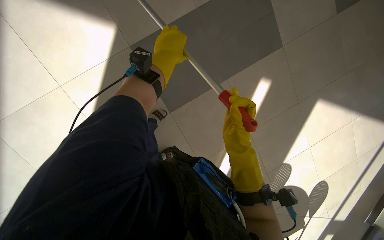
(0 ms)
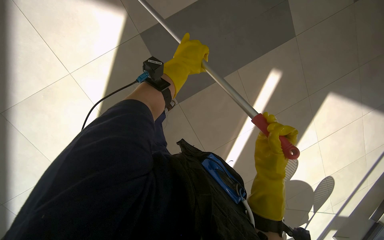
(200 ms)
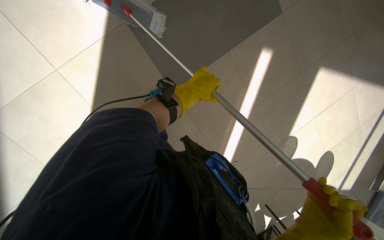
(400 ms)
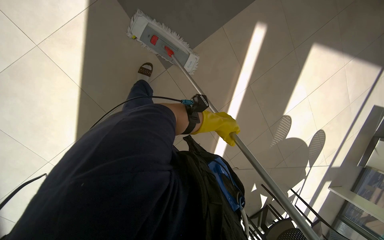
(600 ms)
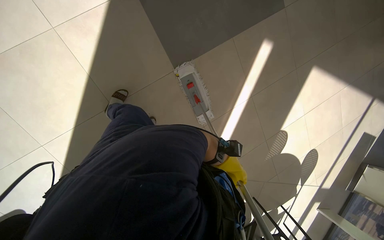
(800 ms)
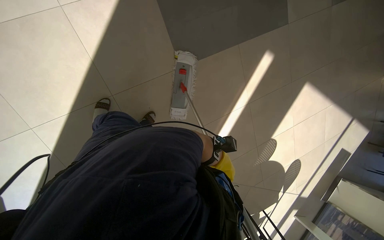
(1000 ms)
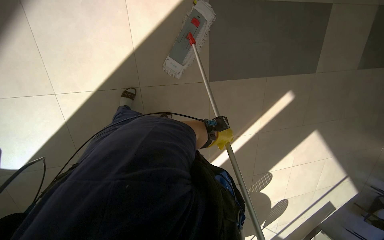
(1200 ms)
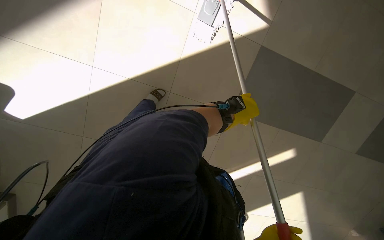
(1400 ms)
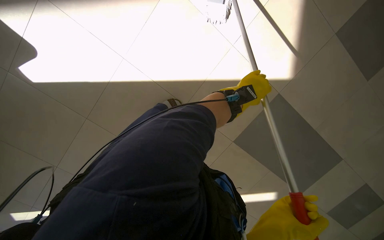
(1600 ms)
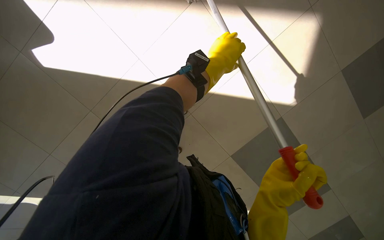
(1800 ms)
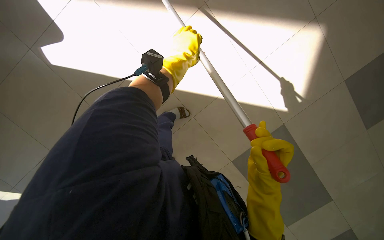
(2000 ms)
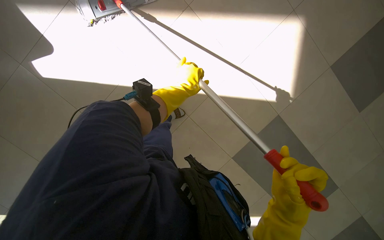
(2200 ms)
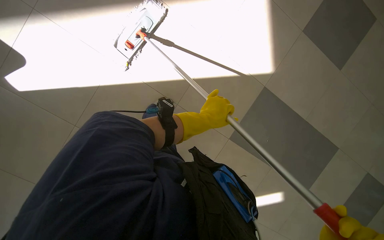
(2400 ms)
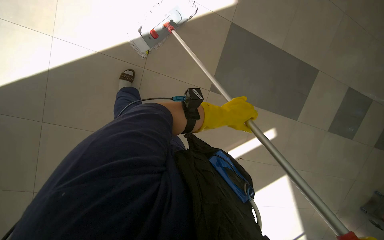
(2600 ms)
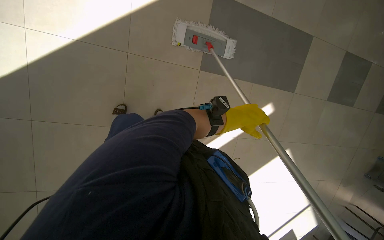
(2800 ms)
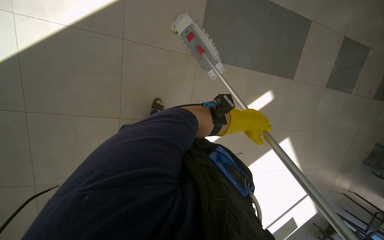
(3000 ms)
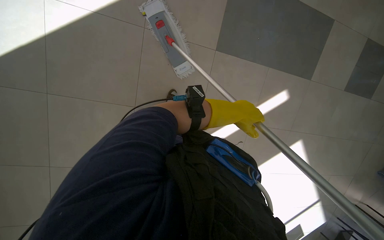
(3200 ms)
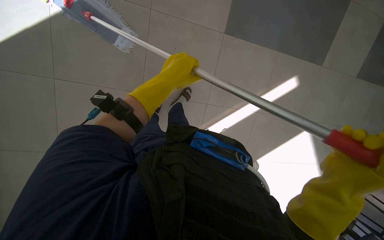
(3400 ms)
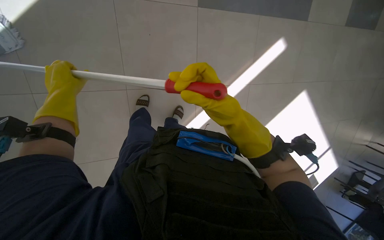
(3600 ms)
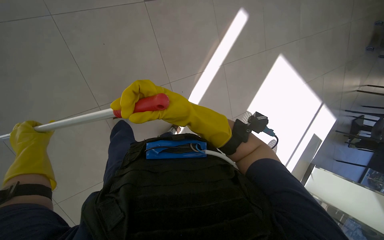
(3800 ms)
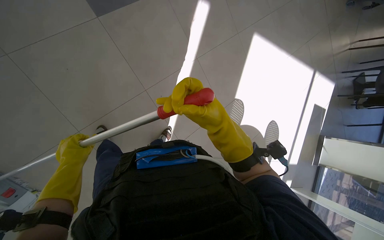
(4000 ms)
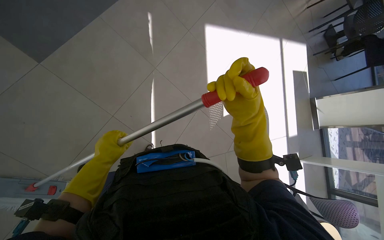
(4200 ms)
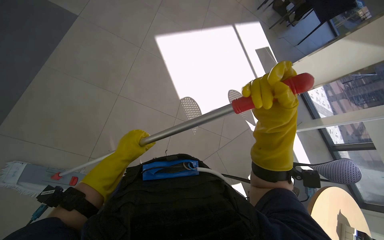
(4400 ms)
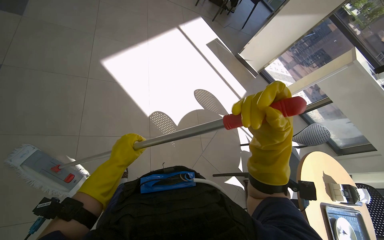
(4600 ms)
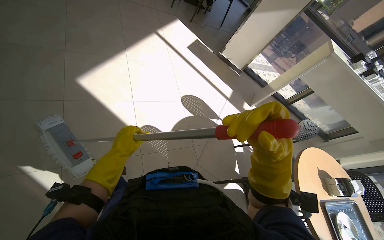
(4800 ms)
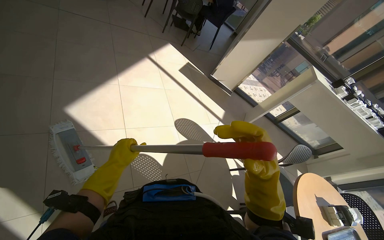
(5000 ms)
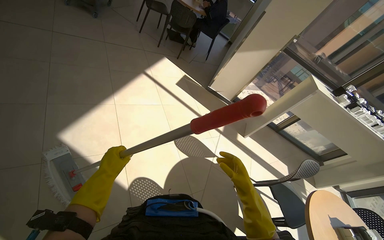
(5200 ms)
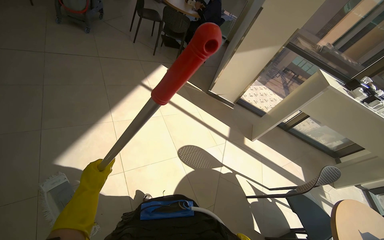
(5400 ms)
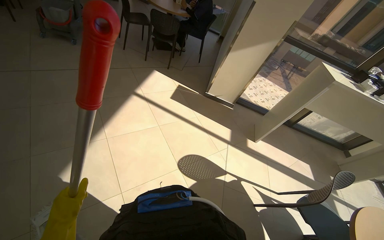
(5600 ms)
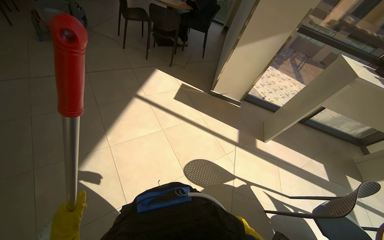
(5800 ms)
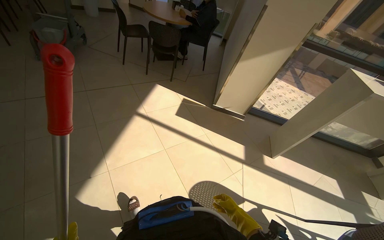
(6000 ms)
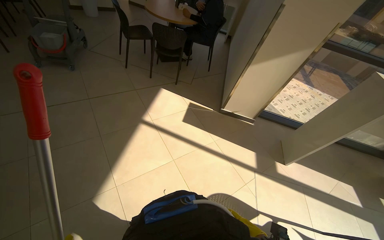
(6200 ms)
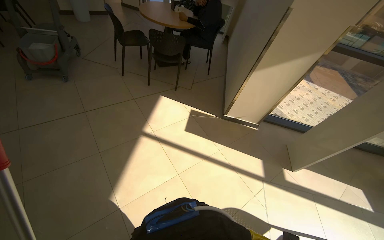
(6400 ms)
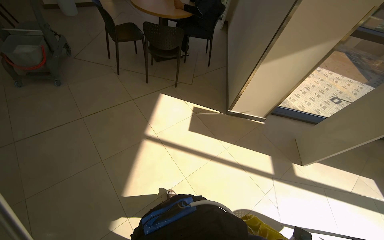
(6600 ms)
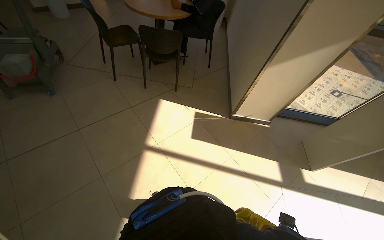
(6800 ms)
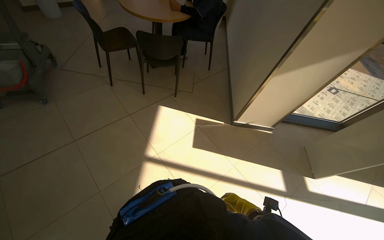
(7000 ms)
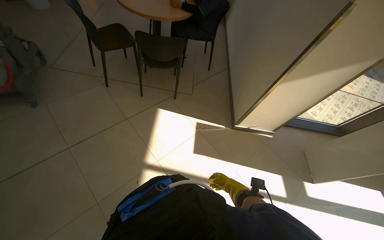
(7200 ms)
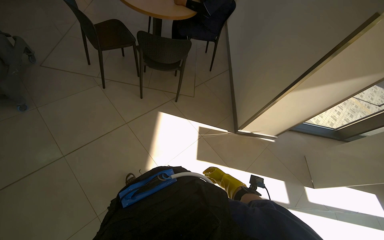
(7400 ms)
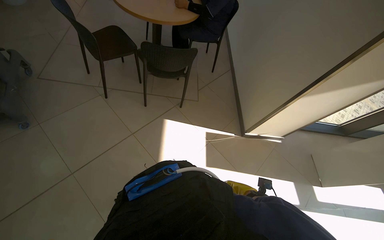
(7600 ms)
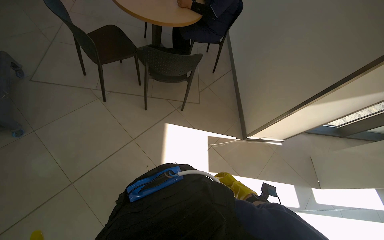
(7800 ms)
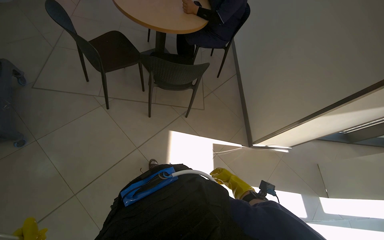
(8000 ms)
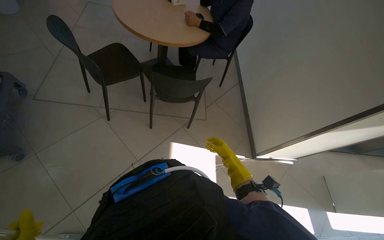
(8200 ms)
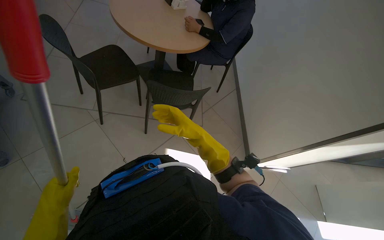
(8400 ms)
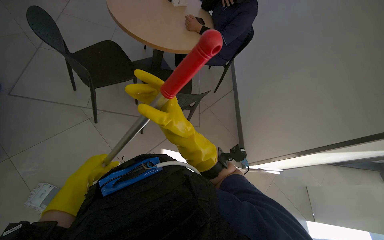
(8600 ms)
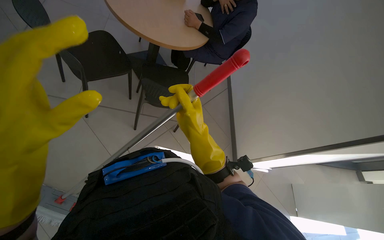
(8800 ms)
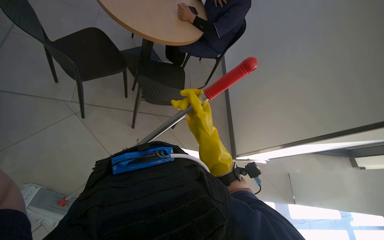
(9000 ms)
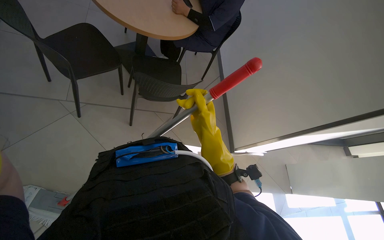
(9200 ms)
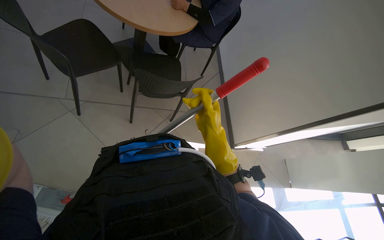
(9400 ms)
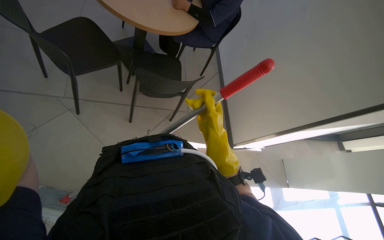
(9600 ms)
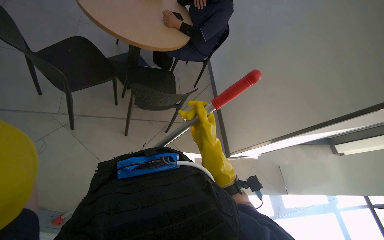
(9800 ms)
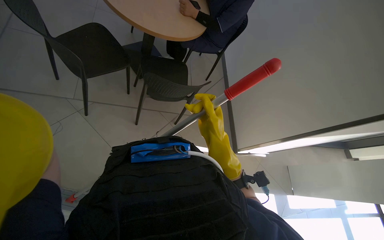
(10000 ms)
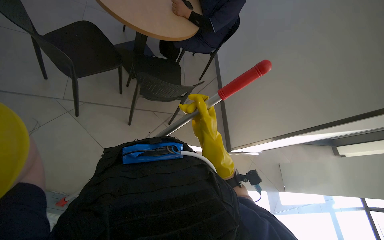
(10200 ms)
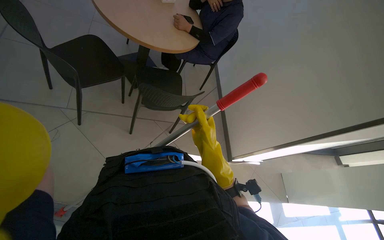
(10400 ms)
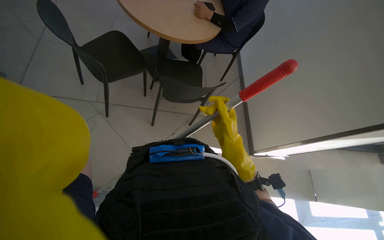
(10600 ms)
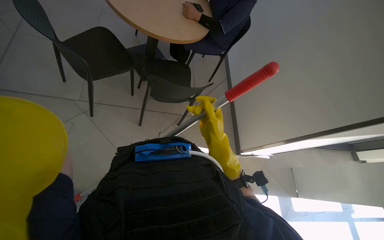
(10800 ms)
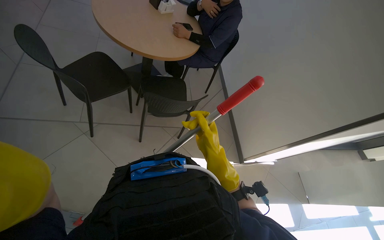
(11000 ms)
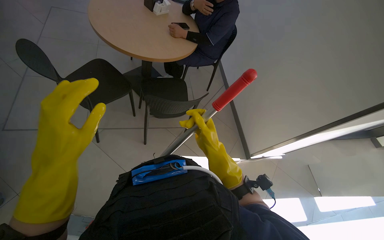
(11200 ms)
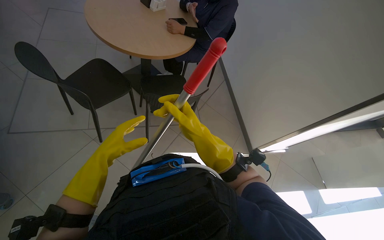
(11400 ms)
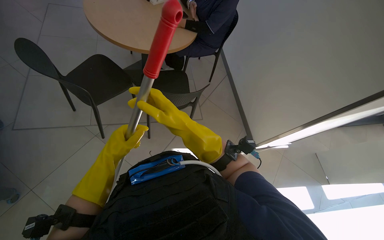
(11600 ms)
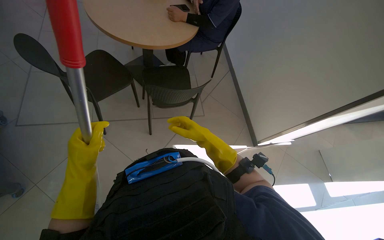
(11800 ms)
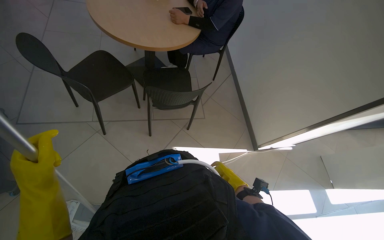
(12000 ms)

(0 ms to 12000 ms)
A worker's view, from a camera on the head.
Job: mopping floor.
The whole recording: Mopping cafeteria floor. The worker mops the cafeteria floor, periodically wringing out the mop.
0 ms - 1600 ms: The camera is carried some 90 cm. The camera is aimed approximately 15 degrees further to the right. The scene rotates clockwise by approximately 65 degrees.
1600 ms - 3000 ms: The left hand is displaced down the picture by approximately 20 cm, and reaches approximately 20 cm to the left, then returns.
3000 ms - 4400 ms: The scene turns some 50 degrees counterclockwise in the picture.
4400 ms - 6000 ms: The camera is carried approximately 1 m. The scene rotates counterclockwise by approximately 45 degrees.
6000 ms - 7600 ms: The wearer moves roughly 1.5 m. The view tilts about 15 degrees downward.
7600 ms - 9000 ms: The camera travels about 40 cm.
10400 ms - 12000 ms: The right hand shifts about 25 cm down the picture, to the right and farther from the camera.

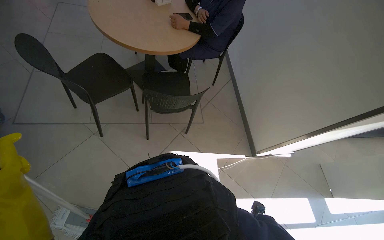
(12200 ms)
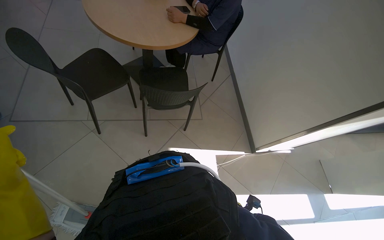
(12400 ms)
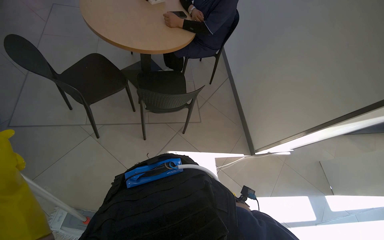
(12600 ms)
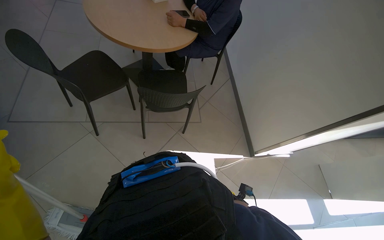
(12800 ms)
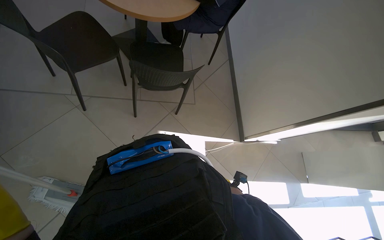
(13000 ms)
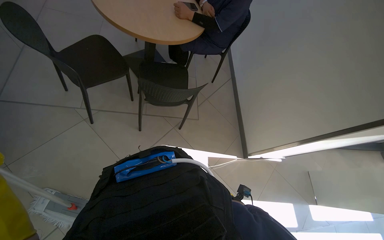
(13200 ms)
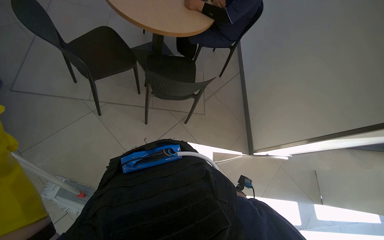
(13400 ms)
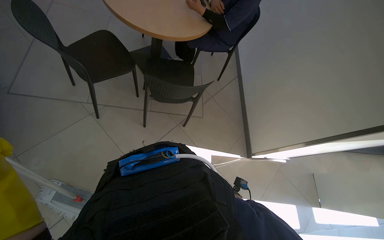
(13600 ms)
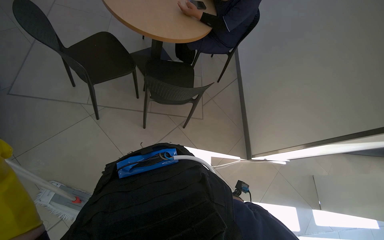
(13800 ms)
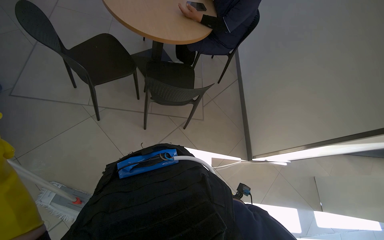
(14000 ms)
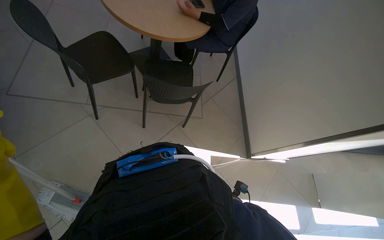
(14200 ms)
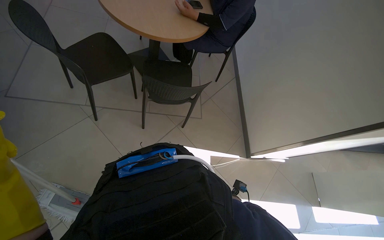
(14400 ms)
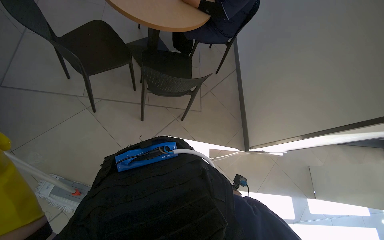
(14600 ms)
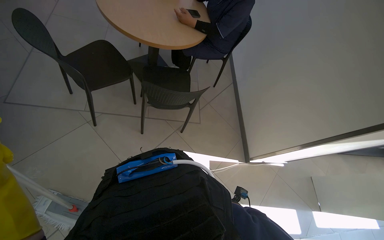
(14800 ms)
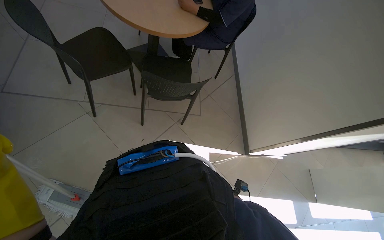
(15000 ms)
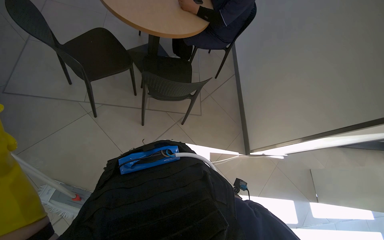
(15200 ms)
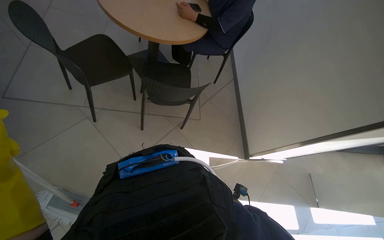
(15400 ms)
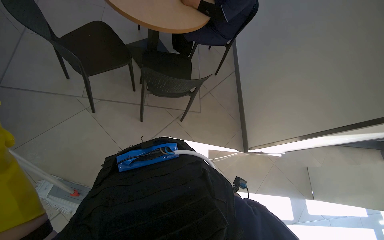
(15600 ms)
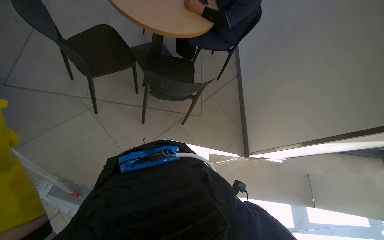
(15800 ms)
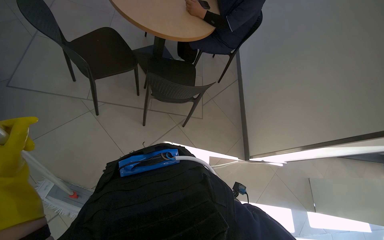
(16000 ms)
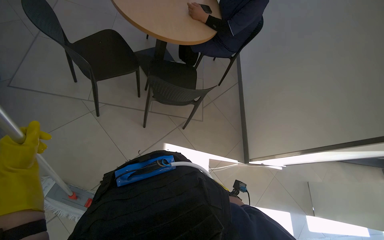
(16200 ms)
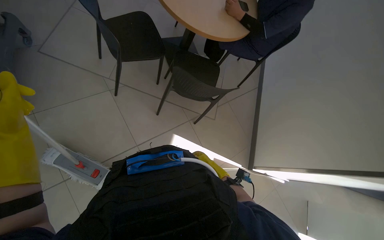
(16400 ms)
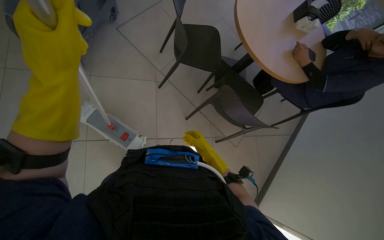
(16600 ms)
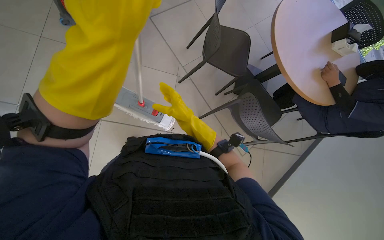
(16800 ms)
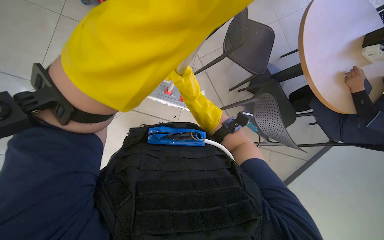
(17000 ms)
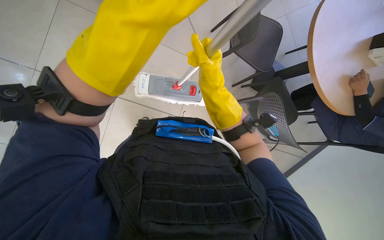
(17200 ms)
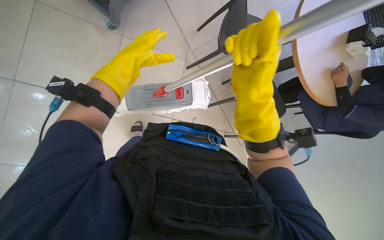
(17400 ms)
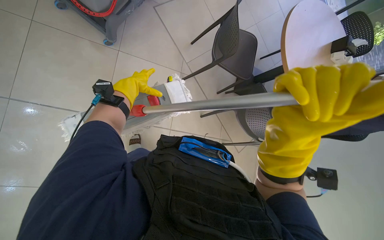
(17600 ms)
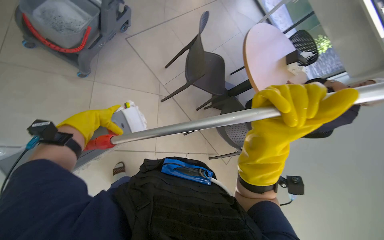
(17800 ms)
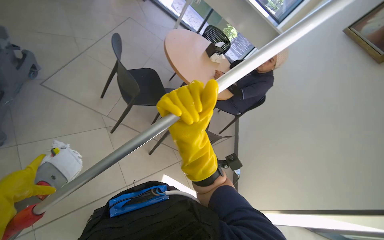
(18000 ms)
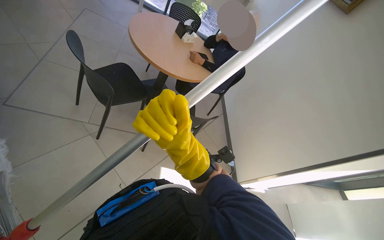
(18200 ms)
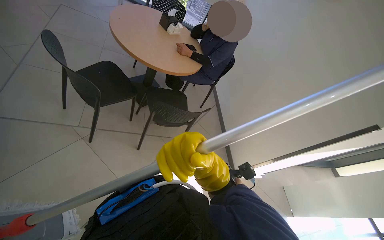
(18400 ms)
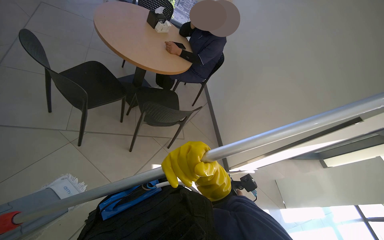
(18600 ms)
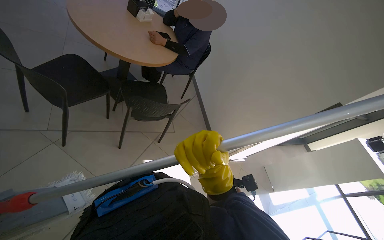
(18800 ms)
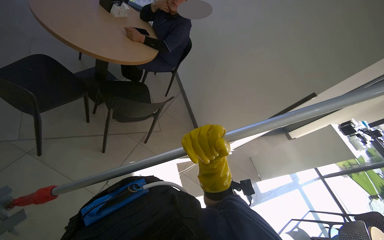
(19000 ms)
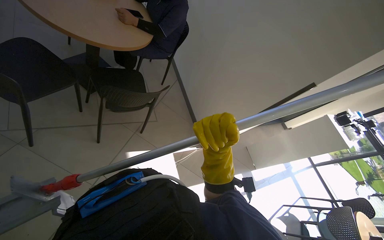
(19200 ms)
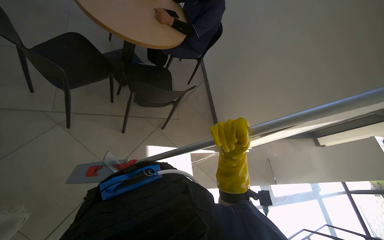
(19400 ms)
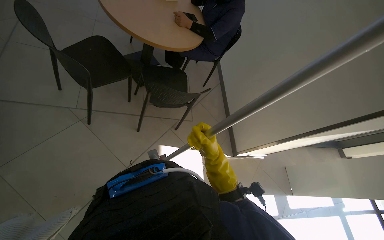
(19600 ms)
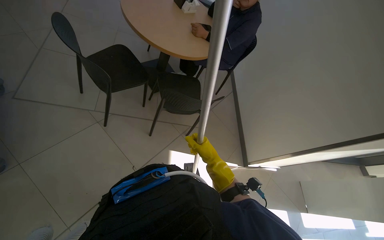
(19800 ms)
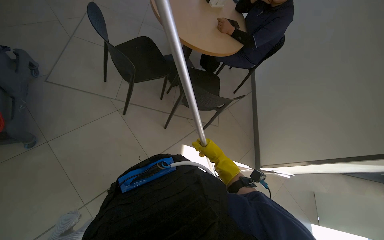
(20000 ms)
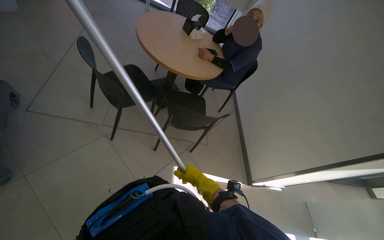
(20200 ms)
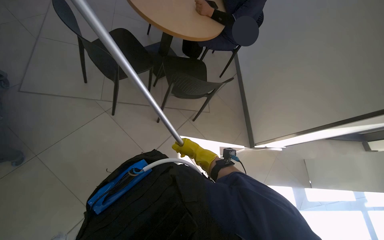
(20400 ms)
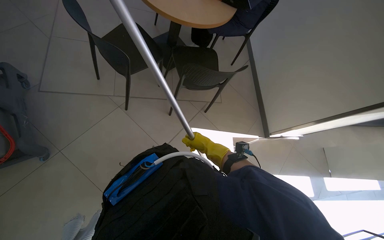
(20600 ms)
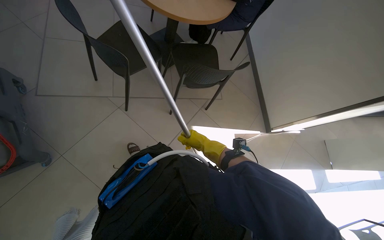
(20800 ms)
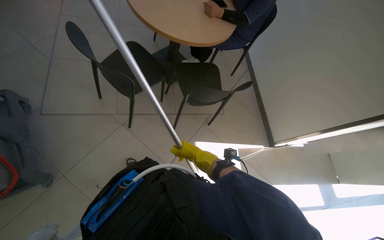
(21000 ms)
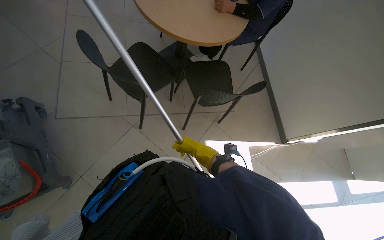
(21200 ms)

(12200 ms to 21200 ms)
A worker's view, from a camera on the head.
Job: mopping floor.
The whole recording: Mopping cafeteria floor. The worker mops the cafeteria floor, periodically wringing out the mop.
15200 ms - 16600 ms: The wearer's head swings about 40 degrees to the left.
16600 ms - 18200 ms: The head rotates roughly 40 degrees to the right.
18200 ms - 19800 ms: The right hand is displaced farther from the camera by some 30 cm.
